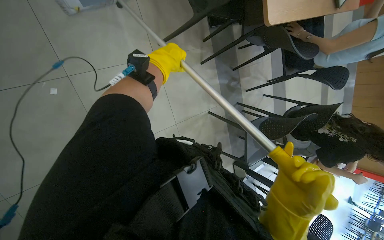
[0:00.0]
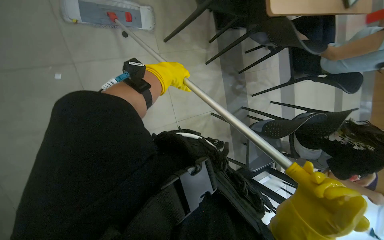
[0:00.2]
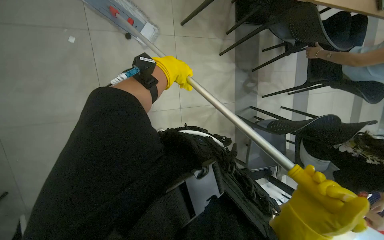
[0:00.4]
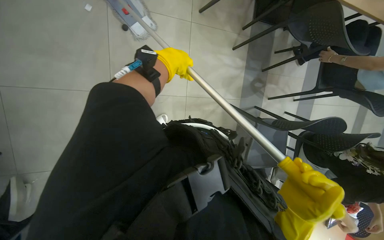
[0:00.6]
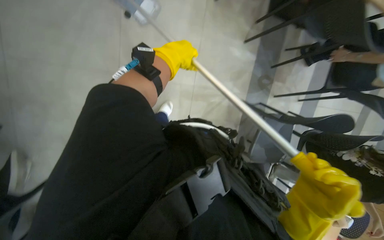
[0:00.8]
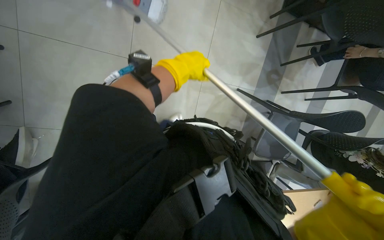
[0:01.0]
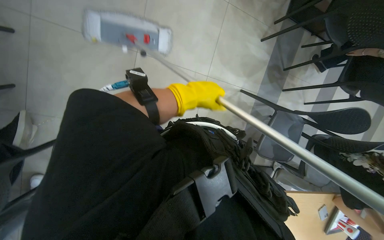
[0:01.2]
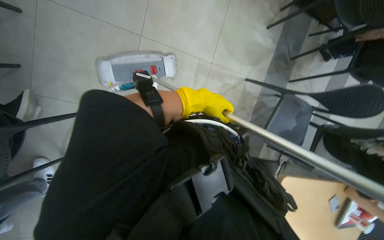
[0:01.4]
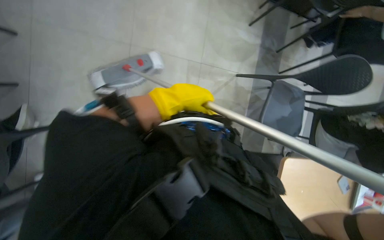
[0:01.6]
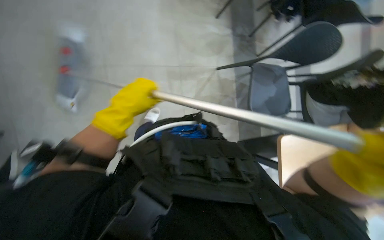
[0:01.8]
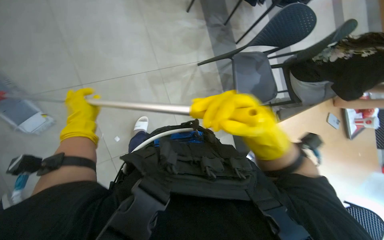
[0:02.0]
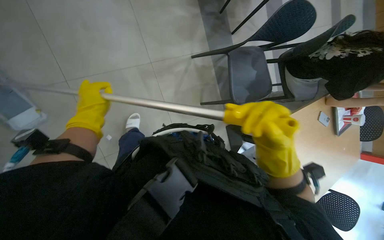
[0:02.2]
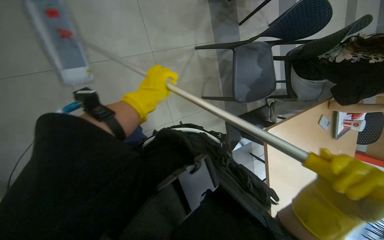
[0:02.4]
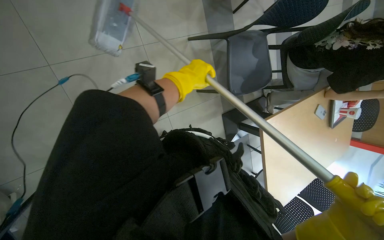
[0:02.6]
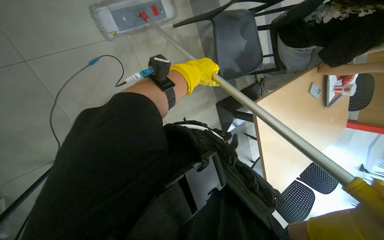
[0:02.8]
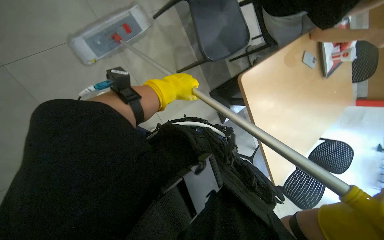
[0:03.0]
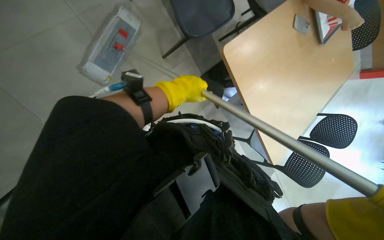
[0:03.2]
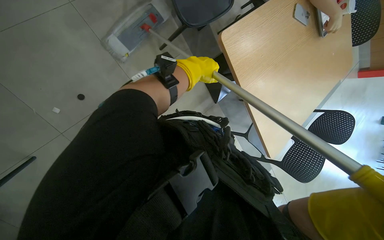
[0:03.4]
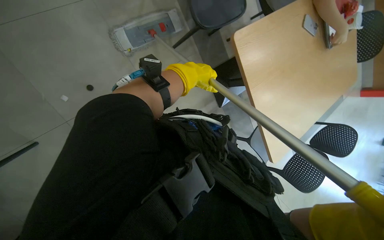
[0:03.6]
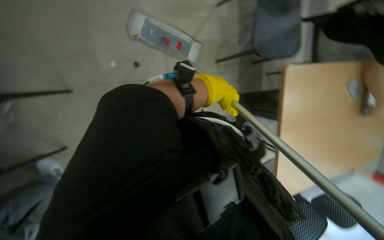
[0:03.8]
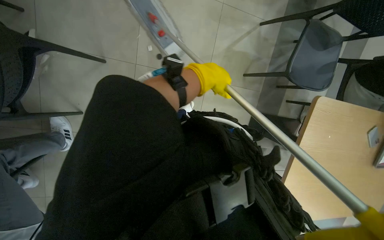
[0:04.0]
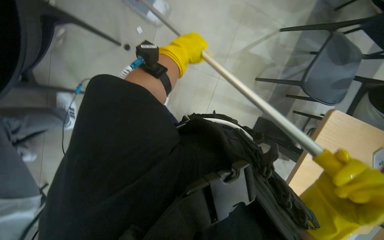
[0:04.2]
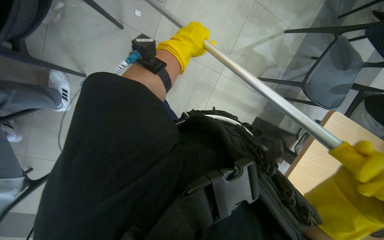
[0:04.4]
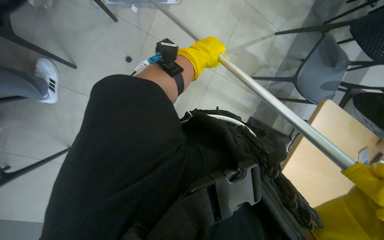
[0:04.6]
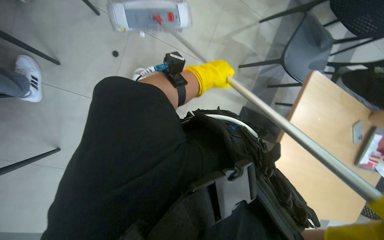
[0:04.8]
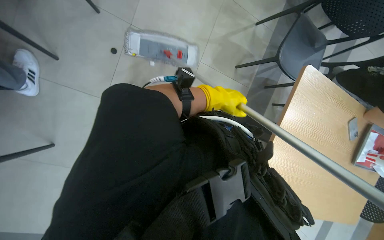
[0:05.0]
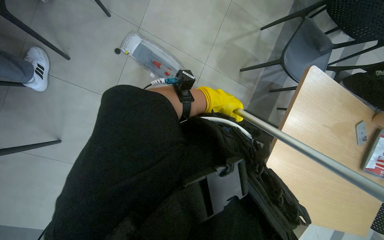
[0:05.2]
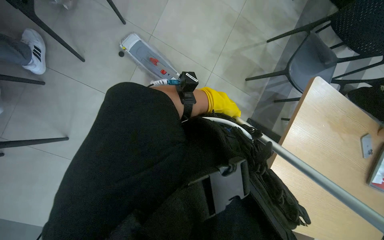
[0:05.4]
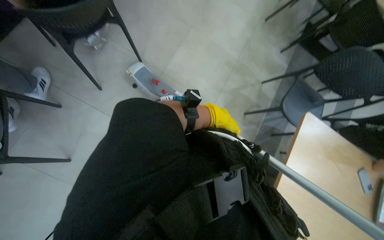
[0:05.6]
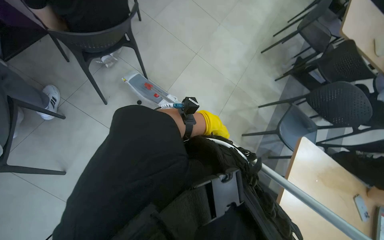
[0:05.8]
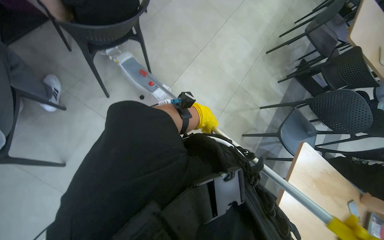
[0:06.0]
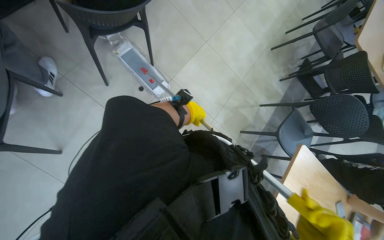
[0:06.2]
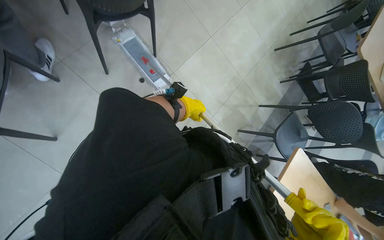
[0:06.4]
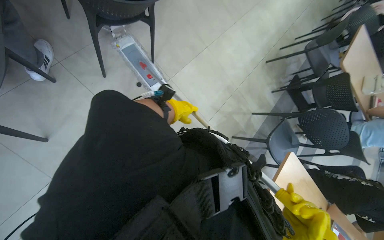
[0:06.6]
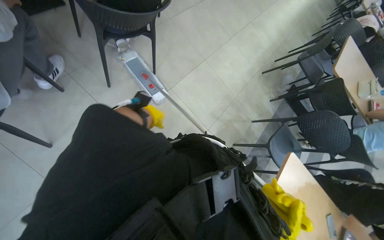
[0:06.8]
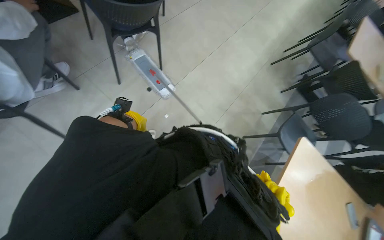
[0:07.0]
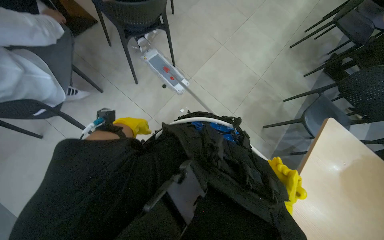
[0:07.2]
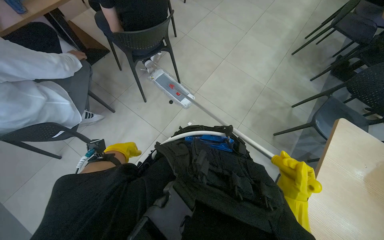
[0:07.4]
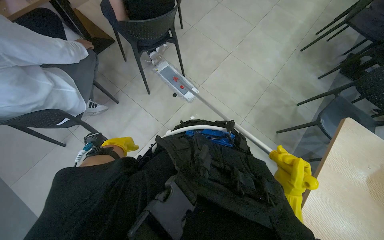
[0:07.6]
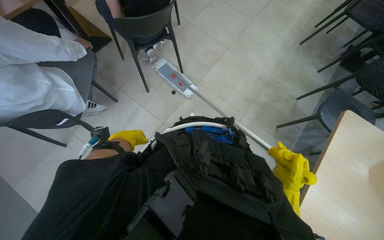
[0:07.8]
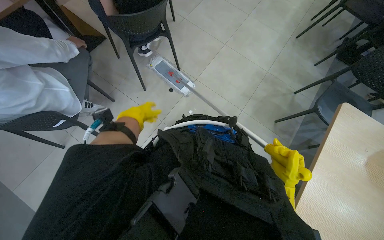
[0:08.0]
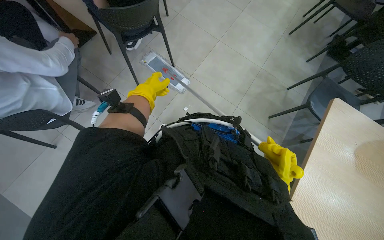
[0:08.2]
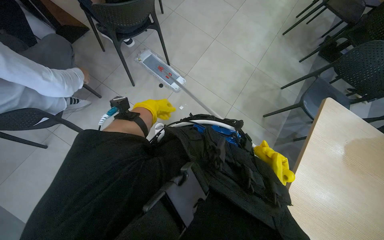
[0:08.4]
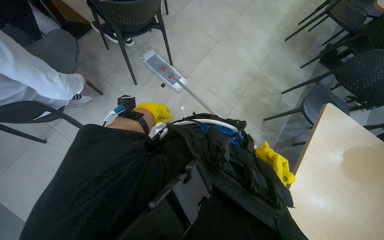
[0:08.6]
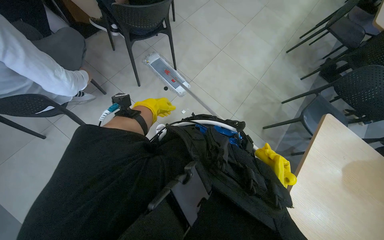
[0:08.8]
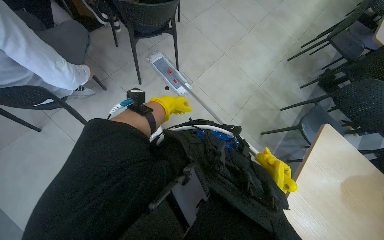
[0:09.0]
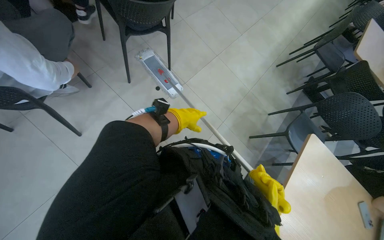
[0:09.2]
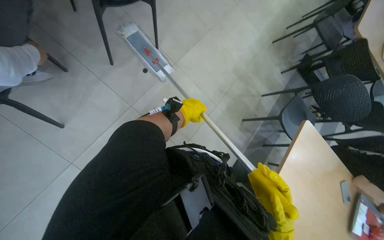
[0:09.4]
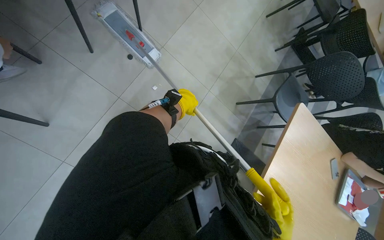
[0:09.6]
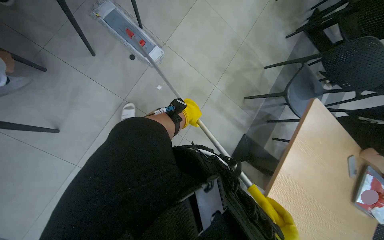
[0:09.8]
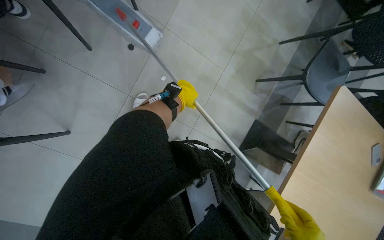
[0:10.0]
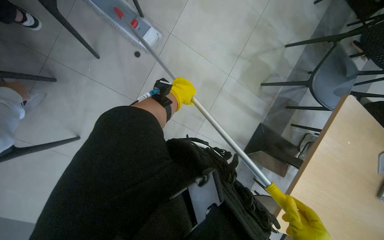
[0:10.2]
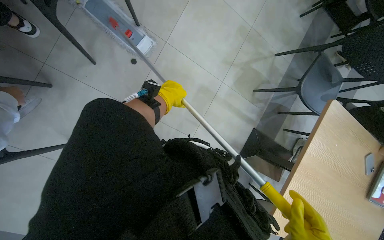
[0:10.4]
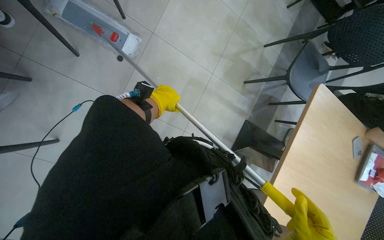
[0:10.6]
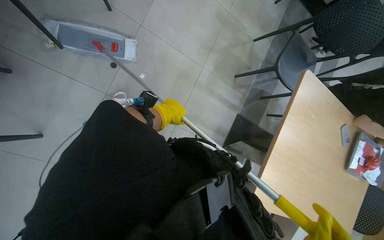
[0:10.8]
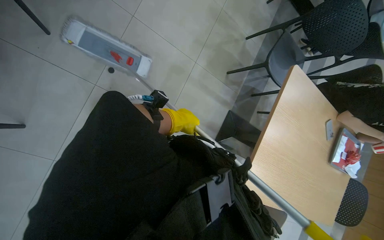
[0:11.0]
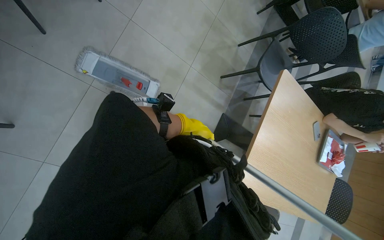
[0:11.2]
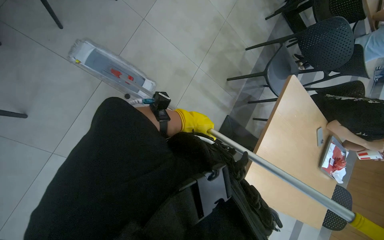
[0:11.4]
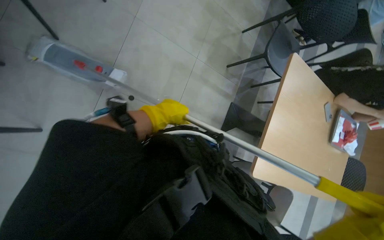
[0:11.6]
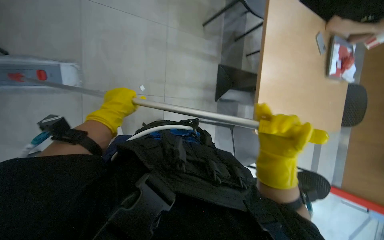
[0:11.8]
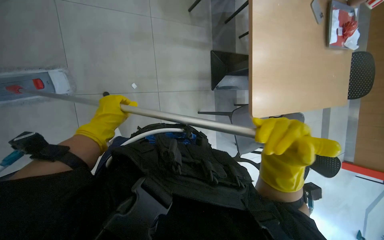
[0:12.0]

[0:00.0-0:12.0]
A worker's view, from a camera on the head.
Job: mopping floor.
The whole recording: Mopping the floor. The worker mops the floor with a flat mop, pausing to rinse and wring the mop head.
0:00.0 to 0:01.6: The wearer looks roughly 15 degrees further to the left. The left hand moves down the picture, roughly 25 cm.
0:01.6 to 0:03.0: The camera pitches downward, by some 15 degrees. The scene rotates counterclockwise by about 30 degrees. The left hand reaches some 15 cm to the left, then returns.
0:04.4 to 0:06.0: The view tips upward by about 25 degrees.
0:06.0 to 0:07.6: The left hand travels to the left and down the picture by about 40 cm.
0:07.6 to 0:09.0: The left hand is displaced to the right and up the picture by about 20 cm.
0:09.0 to 0:10.4: The wearer looks roughly 25 degrees further downward.
0:10.4 to 0:12.0: The camera pitches downward, by some 15 degrees. Everything in view rotates approximately 30 degrees counterclockwise.

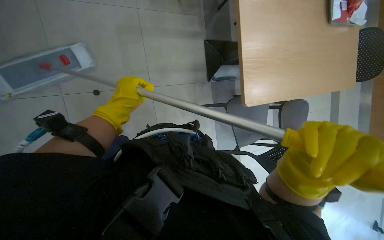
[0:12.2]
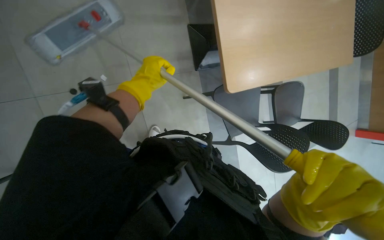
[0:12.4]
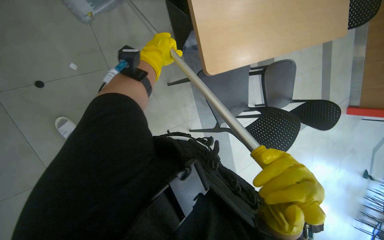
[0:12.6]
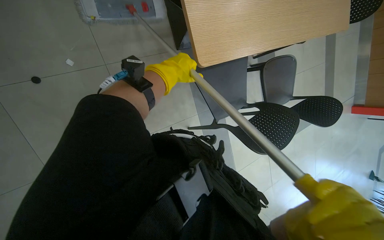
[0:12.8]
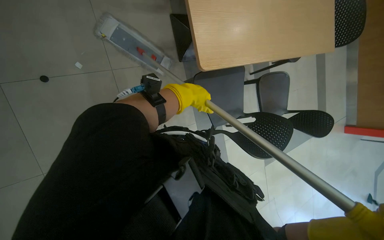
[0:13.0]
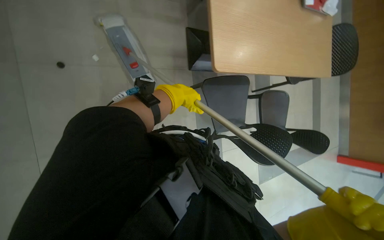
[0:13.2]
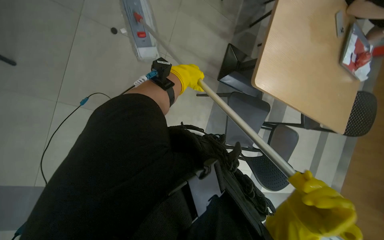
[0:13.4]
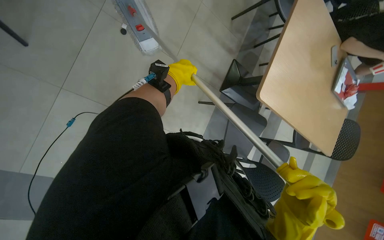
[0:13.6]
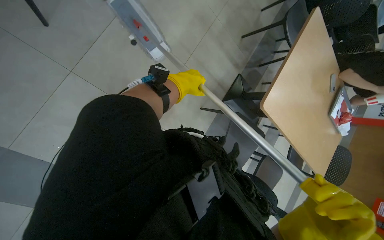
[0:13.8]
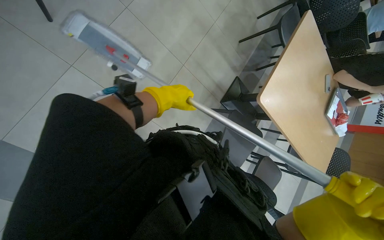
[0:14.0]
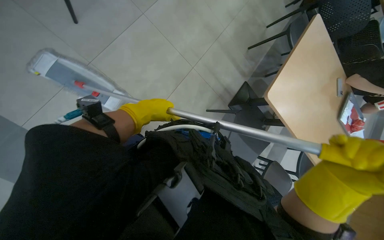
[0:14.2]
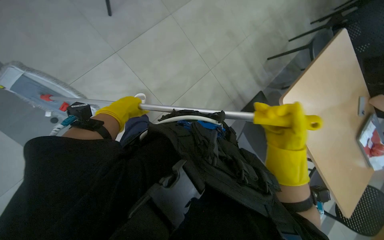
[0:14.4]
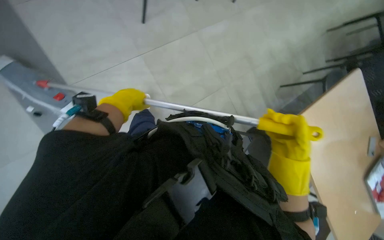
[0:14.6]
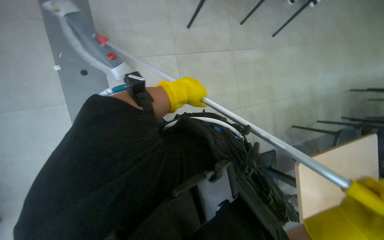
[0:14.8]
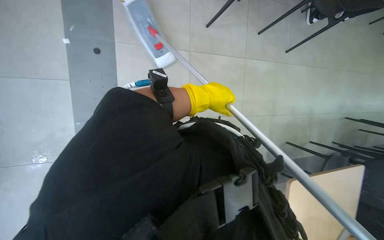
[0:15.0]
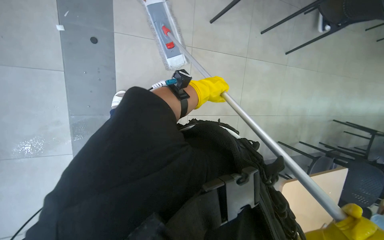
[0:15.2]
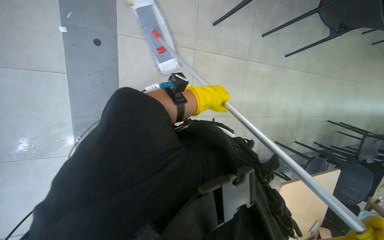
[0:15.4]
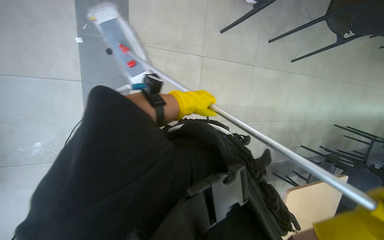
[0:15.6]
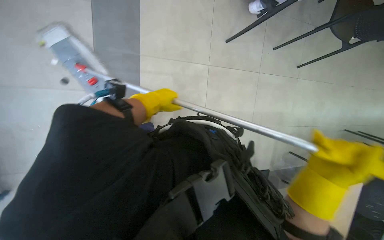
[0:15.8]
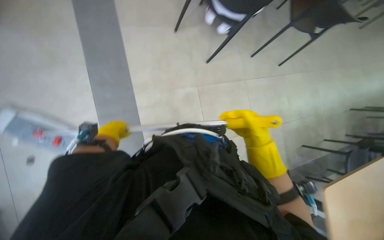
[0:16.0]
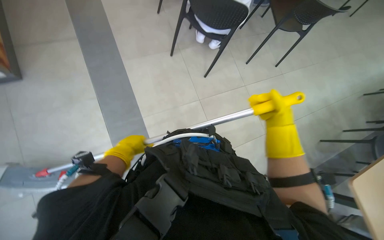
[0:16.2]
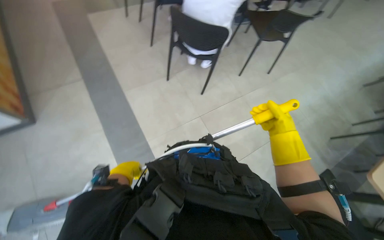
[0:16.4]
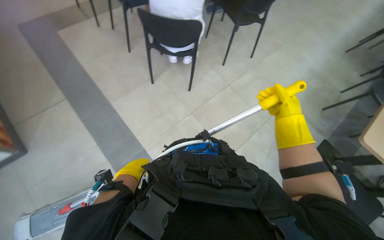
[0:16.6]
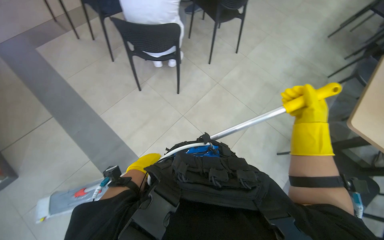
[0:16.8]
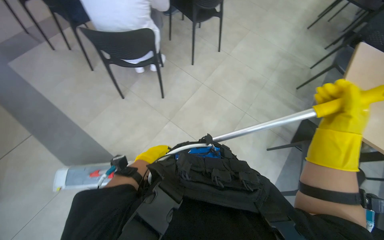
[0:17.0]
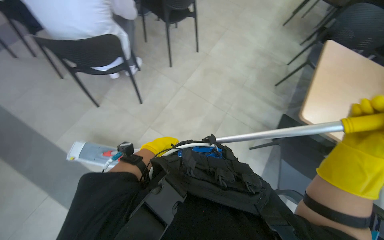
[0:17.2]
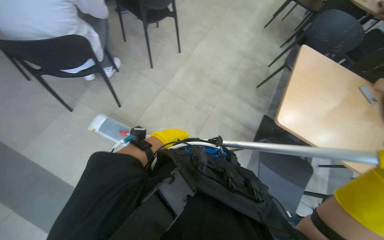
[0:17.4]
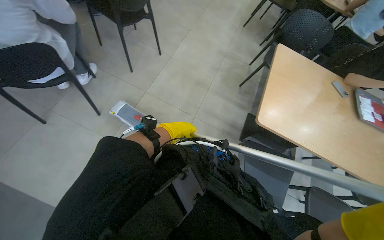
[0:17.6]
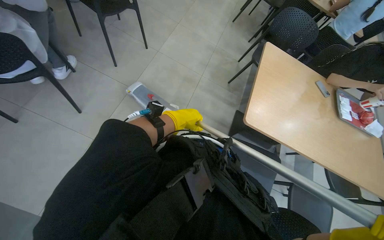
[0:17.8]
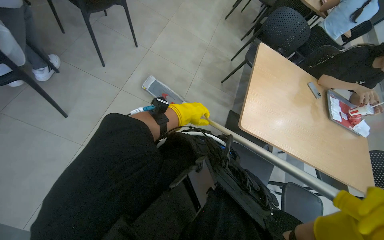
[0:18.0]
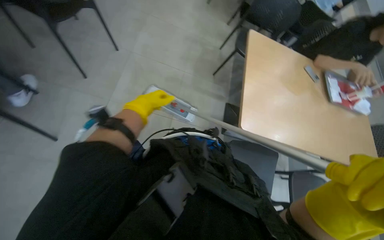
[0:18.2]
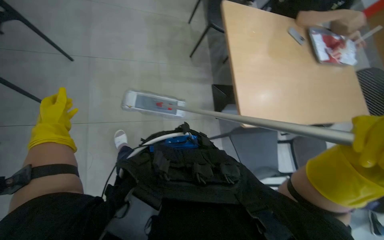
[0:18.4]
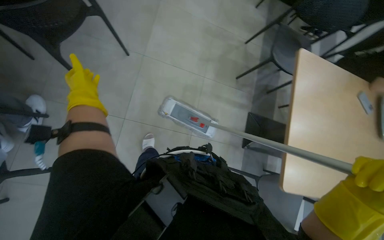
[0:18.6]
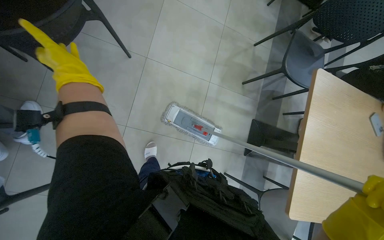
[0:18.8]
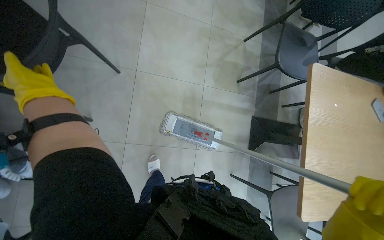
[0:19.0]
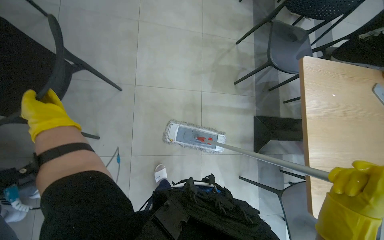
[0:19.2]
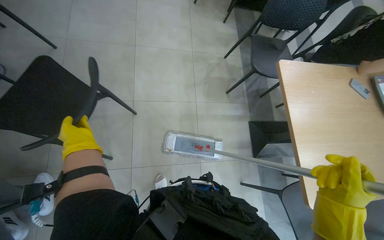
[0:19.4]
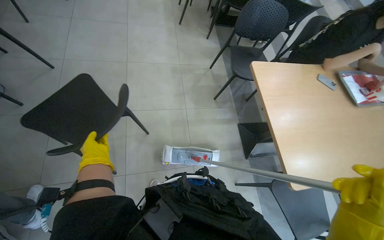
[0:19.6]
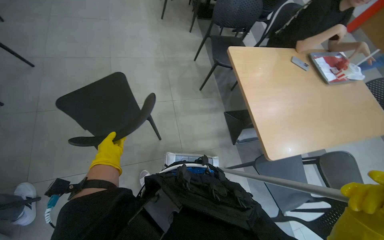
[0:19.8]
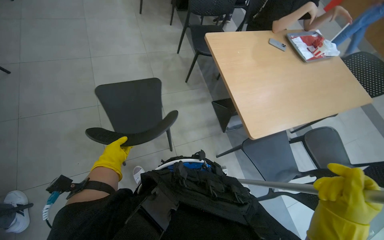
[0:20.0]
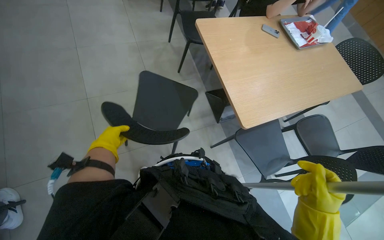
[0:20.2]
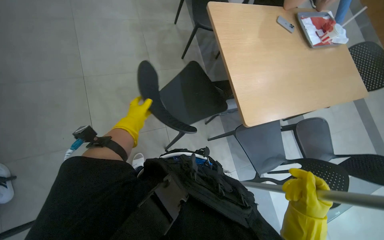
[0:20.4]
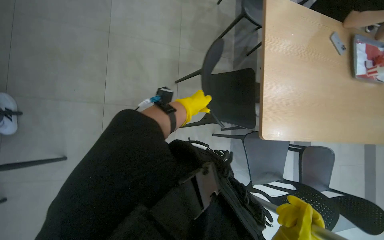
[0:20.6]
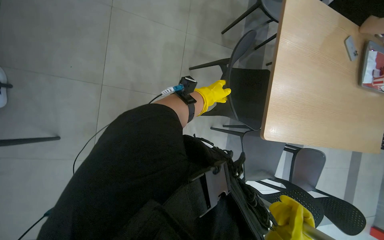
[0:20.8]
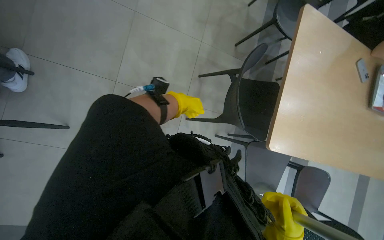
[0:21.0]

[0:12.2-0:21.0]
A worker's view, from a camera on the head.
Job: mopping floor.
The whole recording: Mopping the floor. The worker mops the floor with a flat mop, pausing to rinse and wring the mop head.
0:13.6 to 0:15.2: The camera travels some 50 cm. The camera pitches upward, by approximately 15 degrees. Everything in view rotates approximately 45 degrees clockwise.
0:15.2 to 0:16.6: The wearer looks roughly 20 degrees further upward. The scene rotates counterclockwise by some 40 degrees.
0:16.6 to 0:18.0: The camera travels about 40 cm. The wearer's head swings some 35 degrees to the right.
0:18.0 to 0:19.6: Everything in view rotates some 25 degrees counterclockwise.
0:19.6 to 0:21.0: The camera pitches downward, by about 20 degrees.
